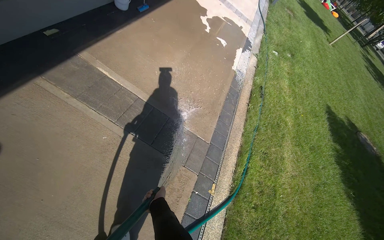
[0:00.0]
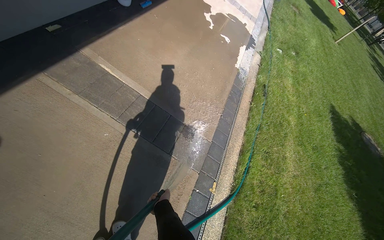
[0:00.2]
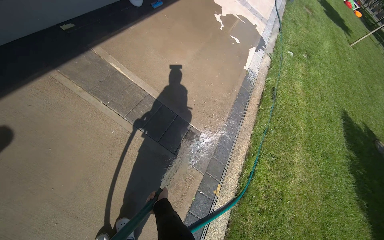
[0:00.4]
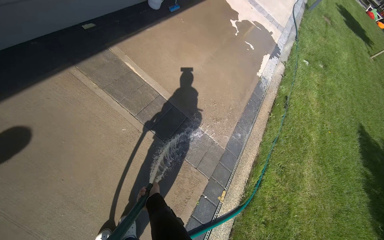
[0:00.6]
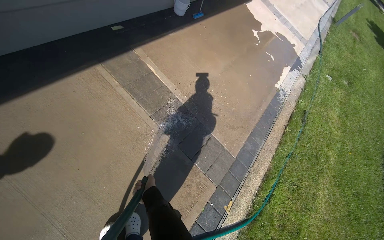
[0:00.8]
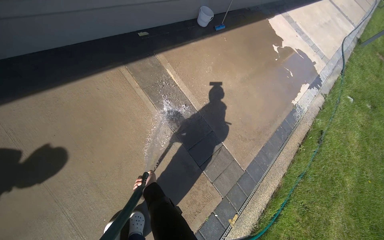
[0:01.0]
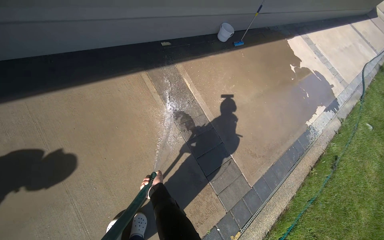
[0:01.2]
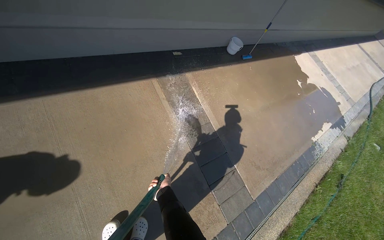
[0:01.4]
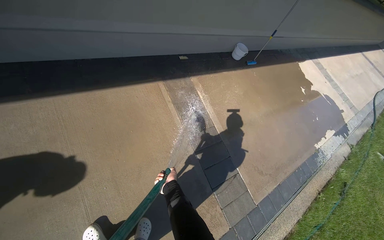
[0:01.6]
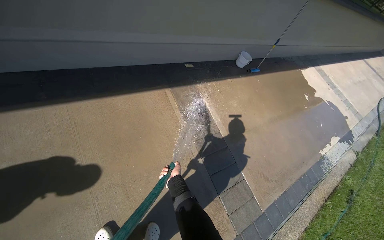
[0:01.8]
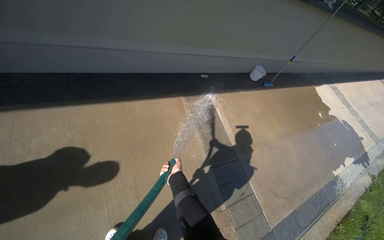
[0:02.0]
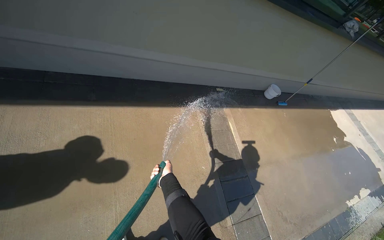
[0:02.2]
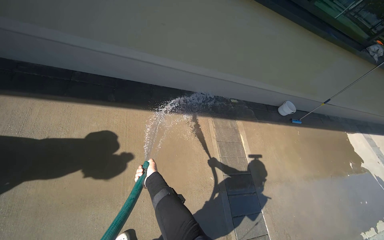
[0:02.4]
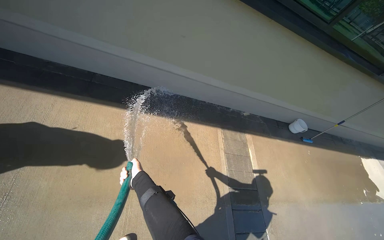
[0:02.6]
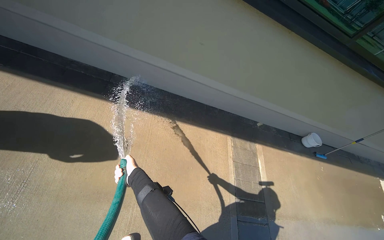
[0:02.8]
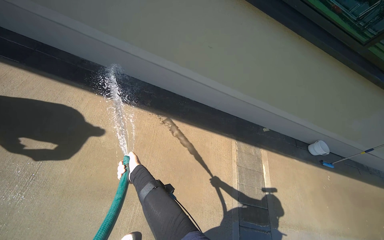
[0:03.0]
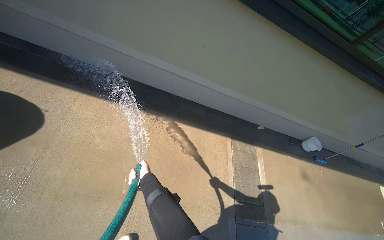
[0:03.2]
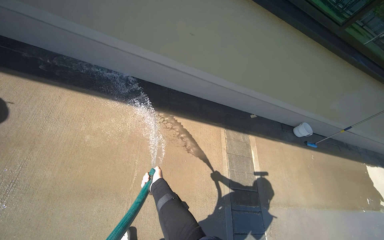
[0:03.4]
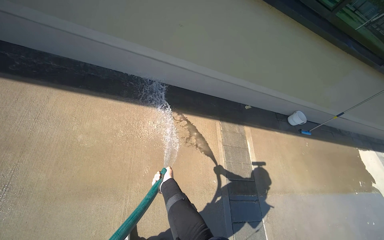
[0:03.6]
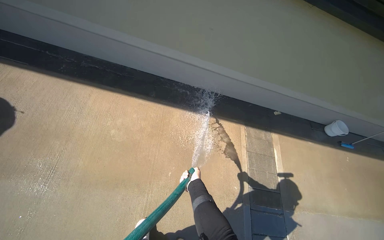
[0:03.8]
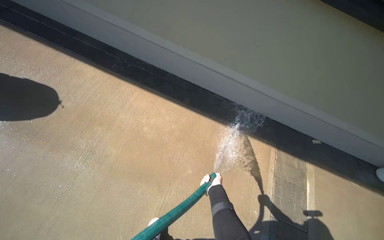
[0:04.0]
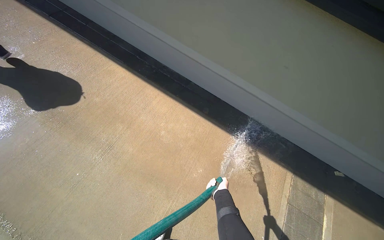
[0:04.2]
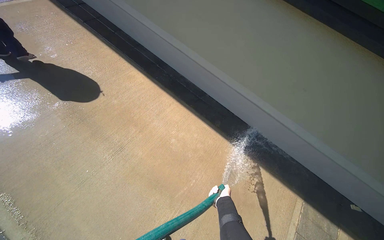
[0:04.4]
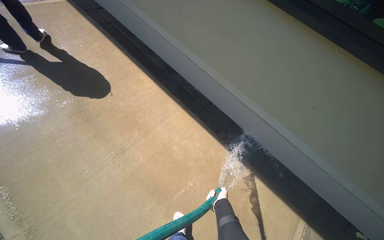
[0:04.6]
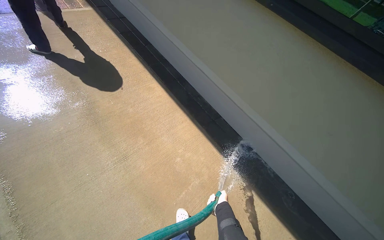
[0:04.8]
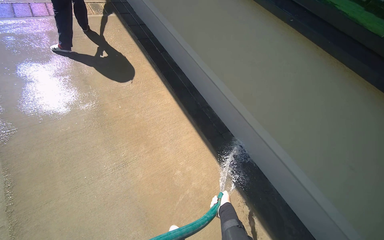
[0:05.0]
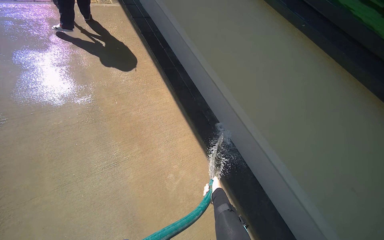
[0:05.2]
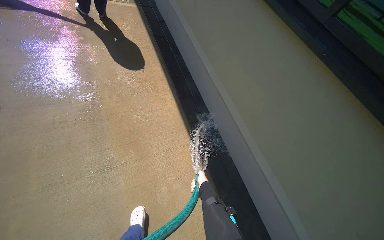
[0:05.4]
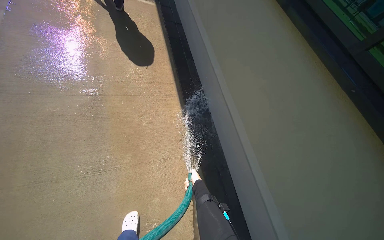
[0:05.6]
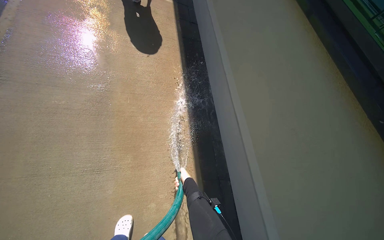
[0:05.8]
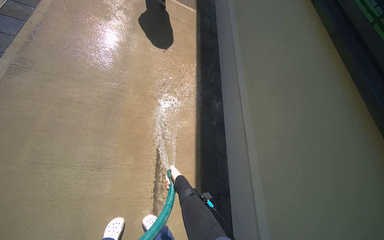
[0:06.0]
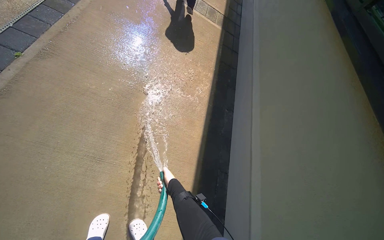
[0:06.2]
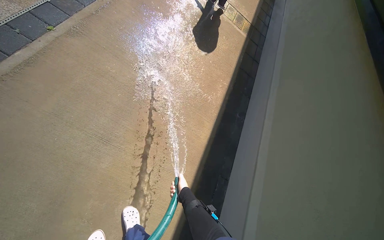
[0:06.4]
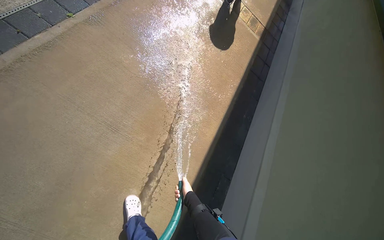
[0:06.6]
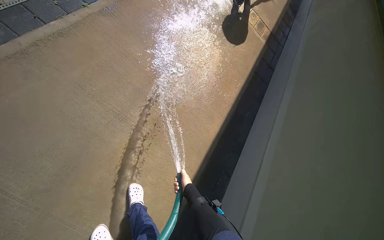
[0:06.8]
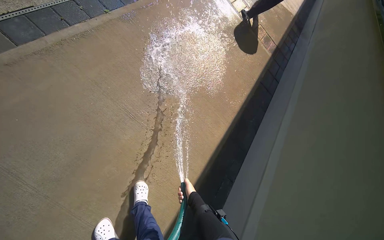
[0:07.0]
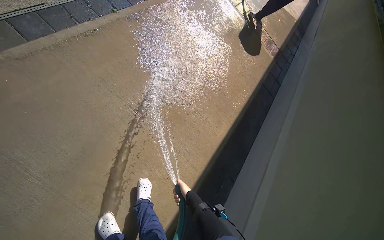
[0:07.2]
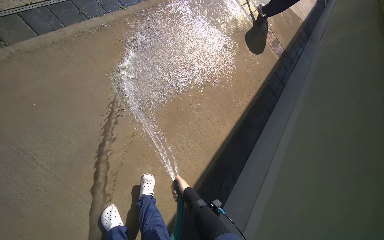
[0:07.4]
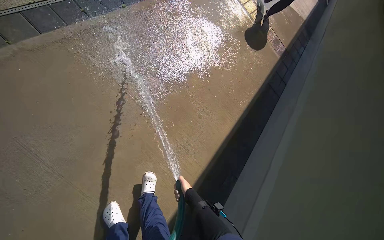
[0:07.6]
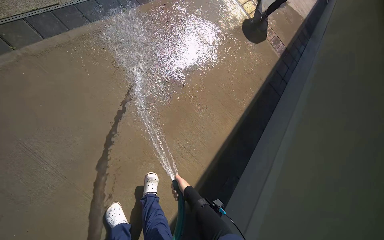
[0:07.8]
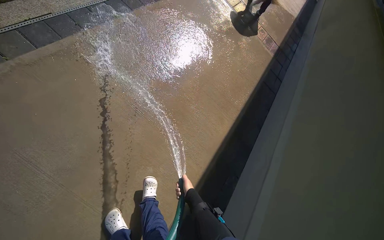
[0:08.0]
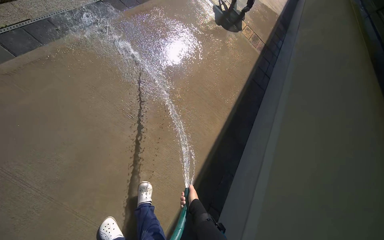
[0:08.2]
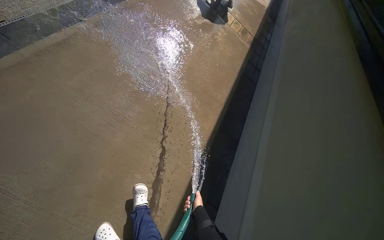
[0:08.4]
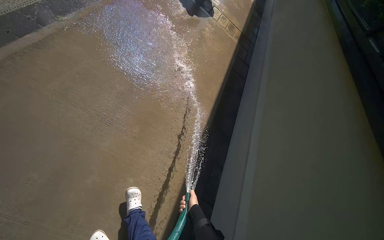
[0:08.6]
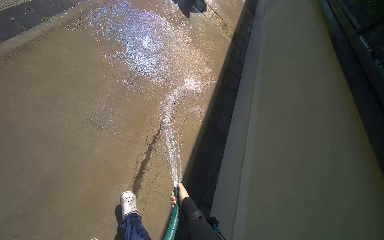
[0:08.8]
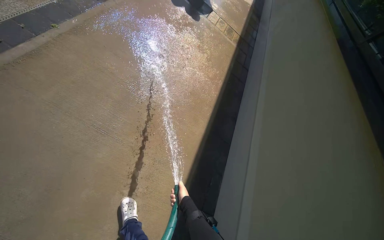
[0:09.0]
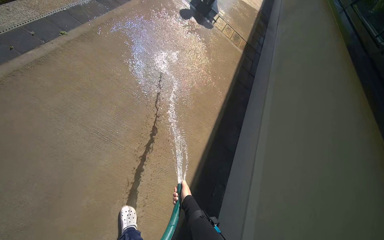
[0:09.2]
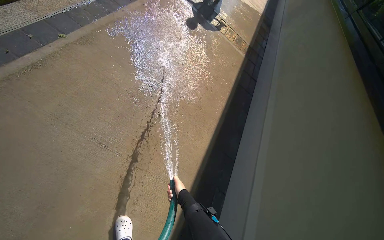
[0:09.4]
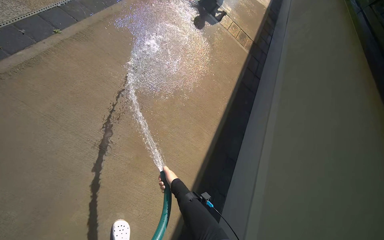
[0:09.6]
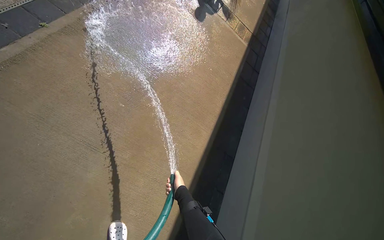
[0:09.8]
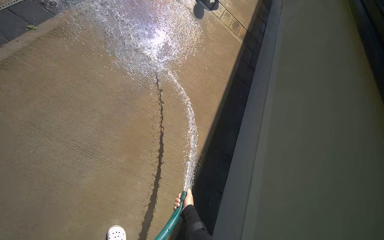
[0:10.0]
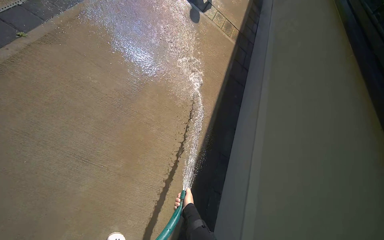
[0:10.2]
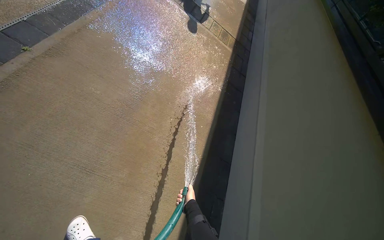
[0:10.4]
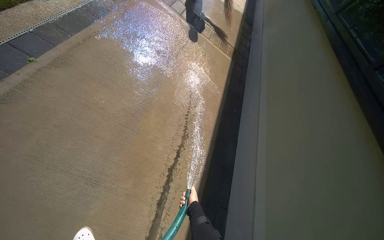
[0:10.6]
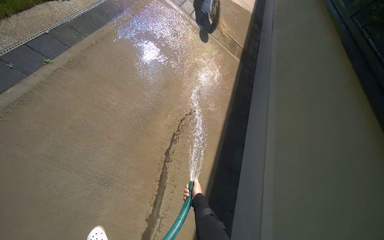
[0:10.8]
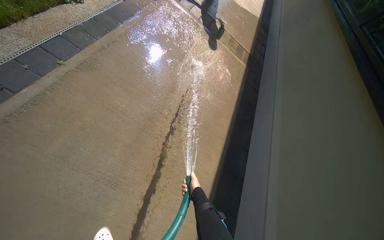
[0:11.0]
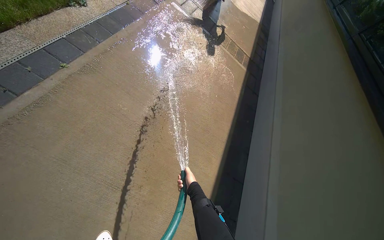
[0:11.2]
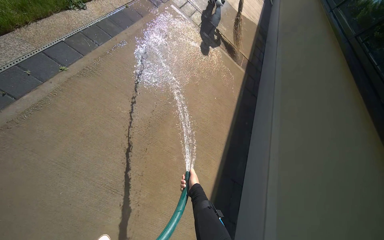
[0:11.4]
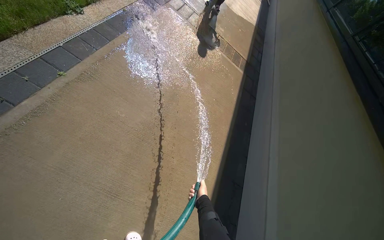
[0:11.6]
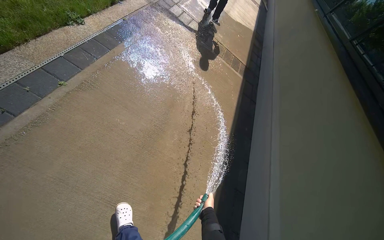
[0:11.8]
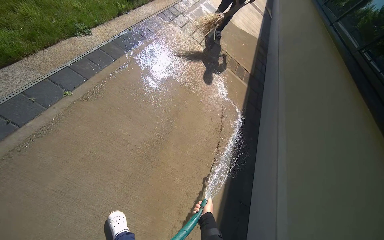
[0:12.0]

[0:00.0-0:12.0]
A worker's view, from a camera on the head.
Job: sweeping floor.
The whole recording: Rinsing concrete ground. The worker rinses the concrete ground next to the building with a water hose.
0:00.0 to 0:01.6: The head rotates roughly 35 degrees to the left. The wearer looks about 10 degrees further upward.
0:01.6 to 0:03.0: The head rotates approximately 35 degrees to the left. The wearer looks roughly 15 degrees further upward. The left hand shifts roughly 60 cm to the left and up the picture.
0:03.0 to 0:04.4: The head rotates roughly 30 degrees to the left.
0:04.4 to 0:06.0: The camera travels roughly 60 cm. The wearer's head swings roughly 50 degrees to the left.
0:06.0 to 0:07.6: The scene turns approximately 35 degrees clockwise in the picture.

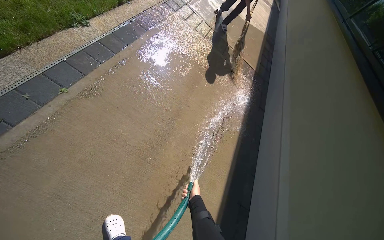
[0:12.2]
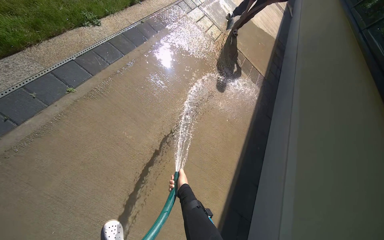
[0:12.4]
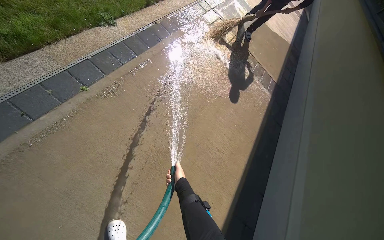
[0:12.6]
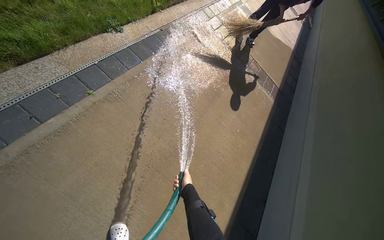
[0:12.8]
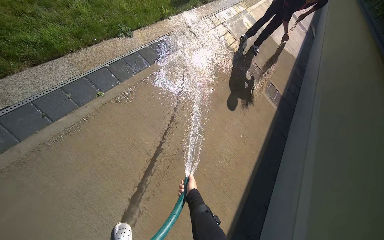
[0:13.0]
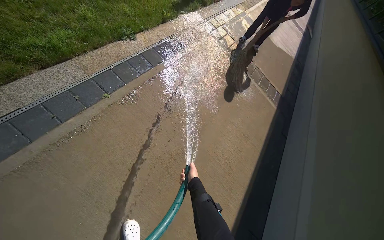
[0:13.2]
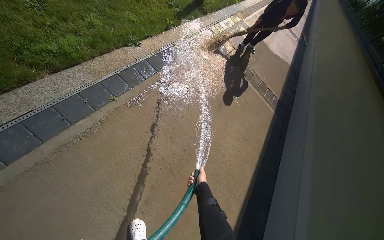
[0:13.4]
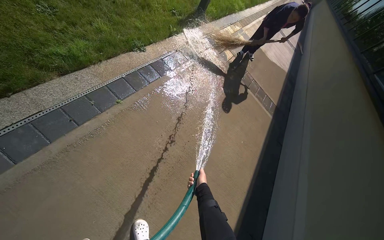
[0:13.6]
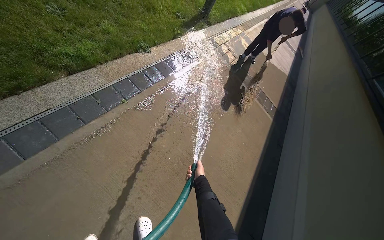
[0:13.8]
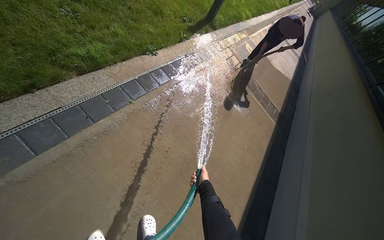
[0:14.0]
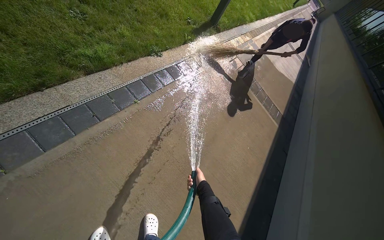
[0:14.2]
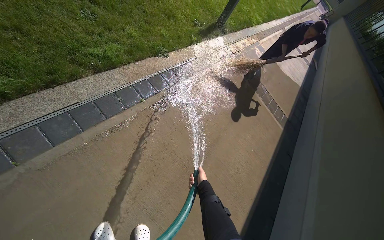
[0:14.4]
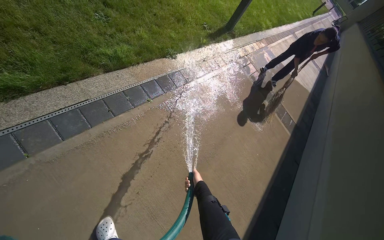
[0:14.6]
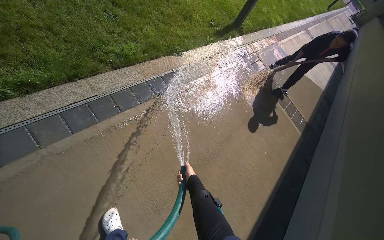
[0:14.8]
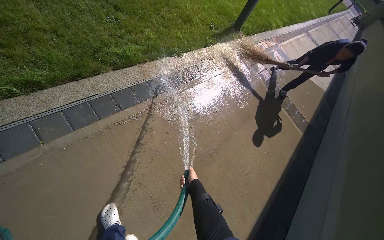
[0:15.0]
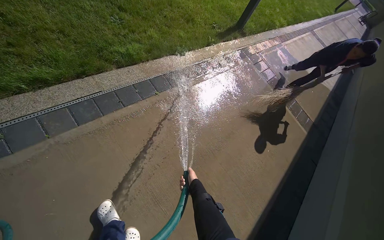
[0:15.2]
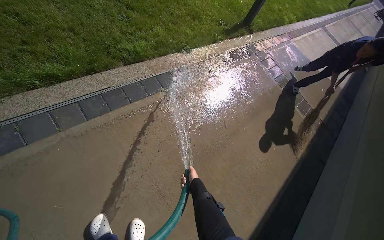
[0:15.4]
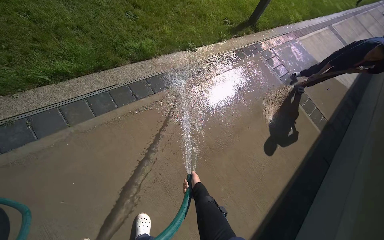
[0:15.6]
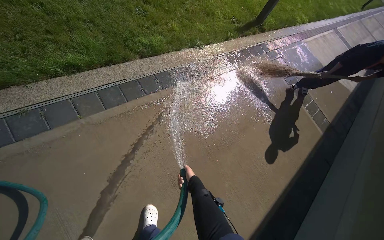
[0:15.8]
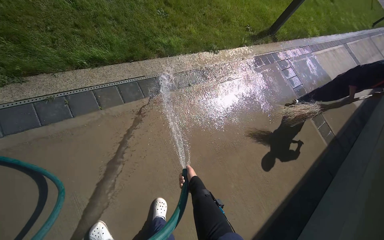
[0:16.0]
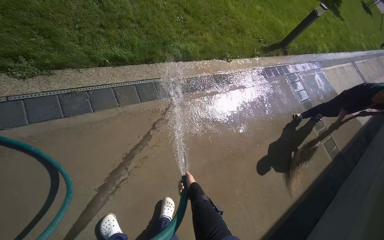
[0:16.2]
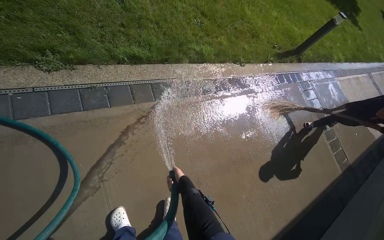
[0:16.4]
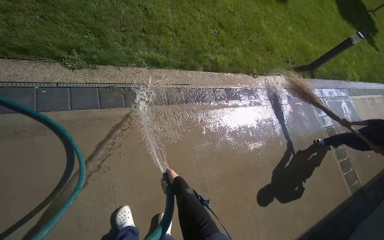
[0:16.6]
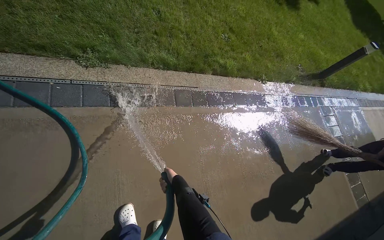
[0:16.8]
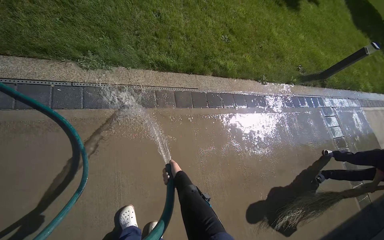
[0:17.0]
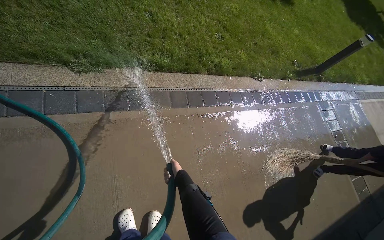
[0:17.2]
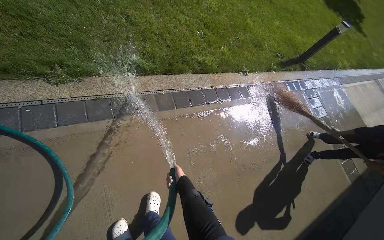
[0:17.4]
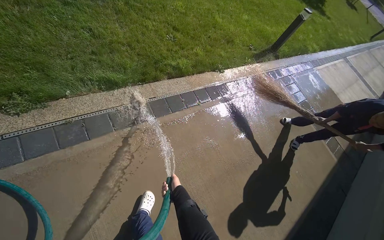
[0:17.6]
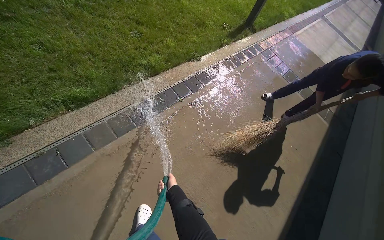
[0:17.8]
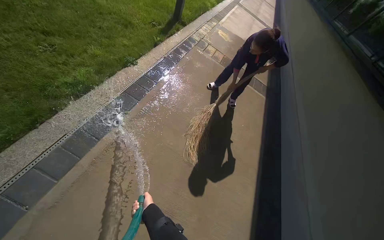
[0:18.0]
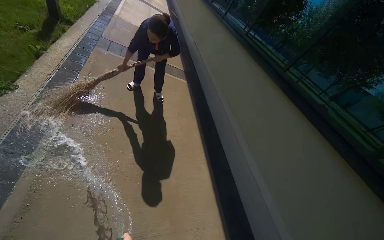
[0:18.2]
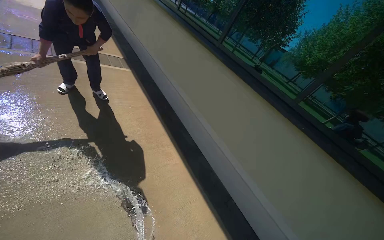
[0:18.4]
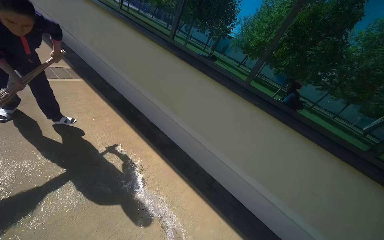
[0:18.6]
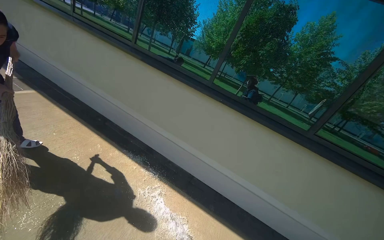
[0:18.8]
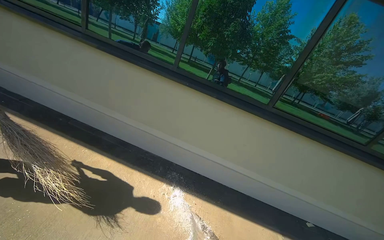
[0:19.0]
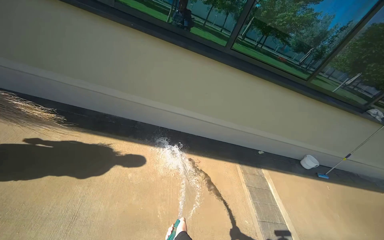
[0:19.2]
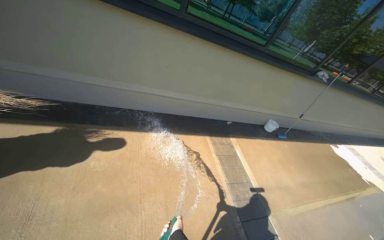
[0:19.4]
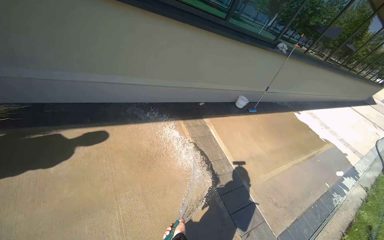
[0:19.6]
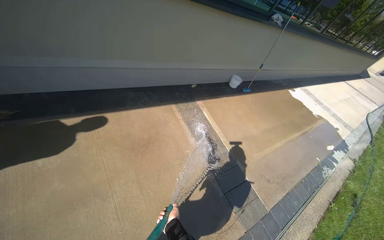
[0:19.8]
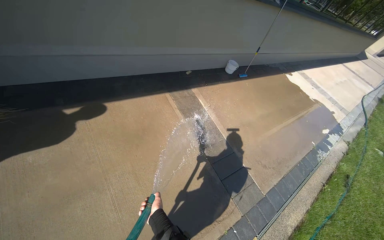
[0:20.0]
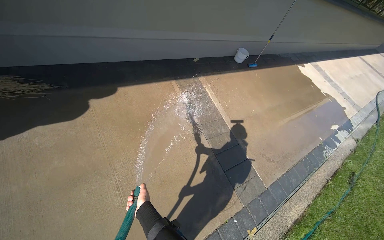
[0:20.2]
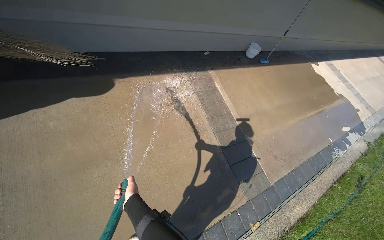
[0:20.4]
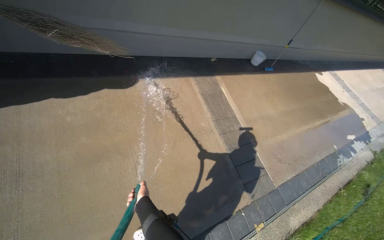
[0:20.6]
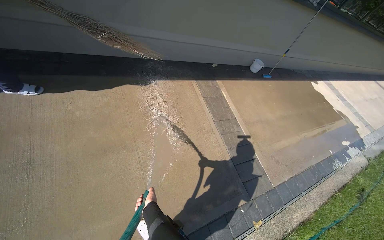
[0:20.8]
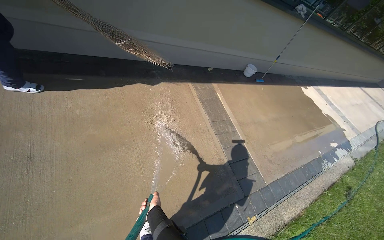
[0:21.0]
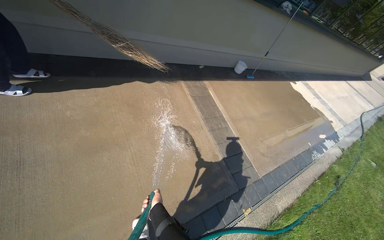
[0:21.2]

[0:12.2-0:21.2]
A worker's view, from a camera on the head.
Job: sweeping floor.
The whole recording: Rinsing concrete ground. The worker rinses the concrete ground next to the building with a water hose.
0:12.2 to 0:13.8: The right hand is displaced up the picture by roughly 20 cm.
0:15.2 to 0:16.6: The head travels approximately 50 cm.
0:16.6 to 0:18.2: The wearer moves roughly 60 cm. The wearer looks roughly 75 degrees further to the right.
0:18.2 to 0:19.8: The head travels about 60 cm. The wearer looks about 100 degrees further to the right. The camera pitches downward, by some 50 degrees.
0:19.8 to 0:21.2: The left hand goes about 15 cm to the left.
